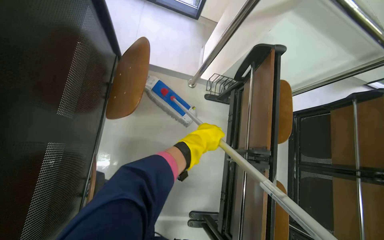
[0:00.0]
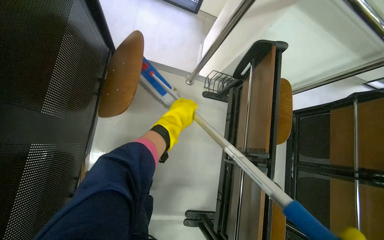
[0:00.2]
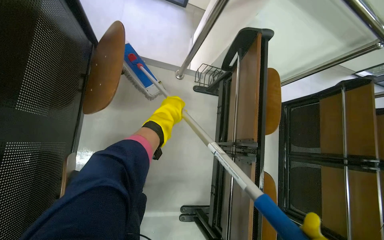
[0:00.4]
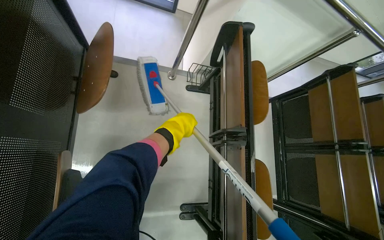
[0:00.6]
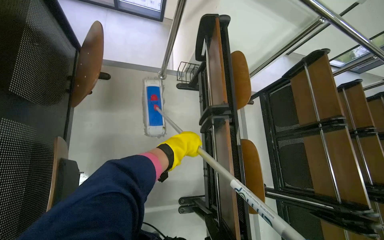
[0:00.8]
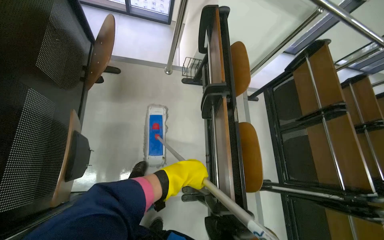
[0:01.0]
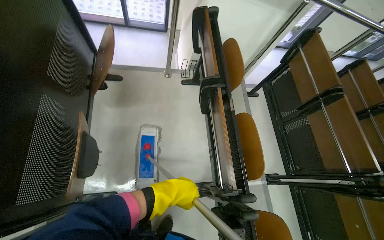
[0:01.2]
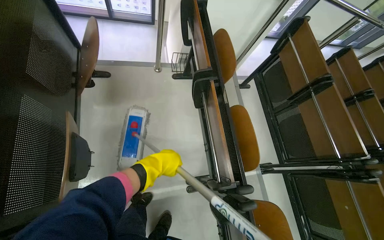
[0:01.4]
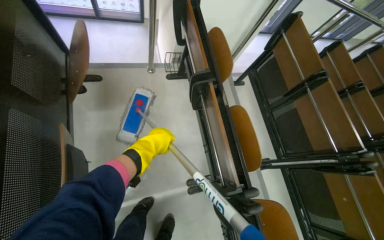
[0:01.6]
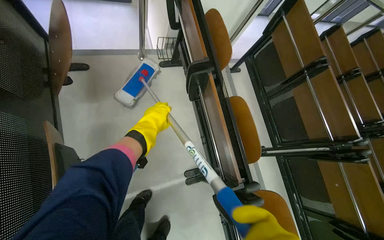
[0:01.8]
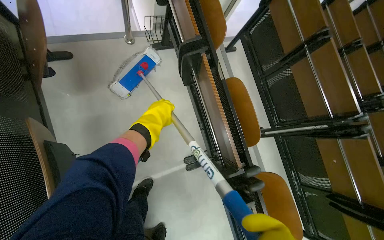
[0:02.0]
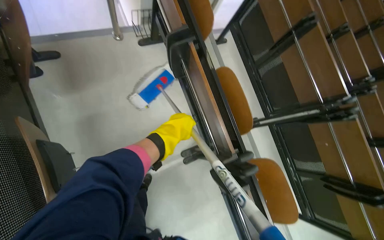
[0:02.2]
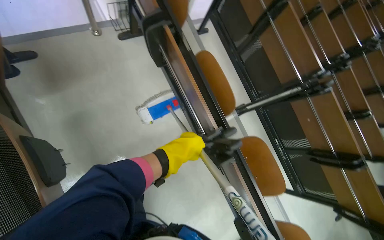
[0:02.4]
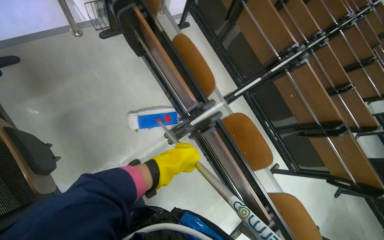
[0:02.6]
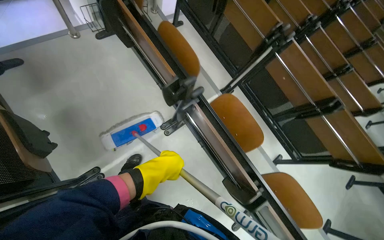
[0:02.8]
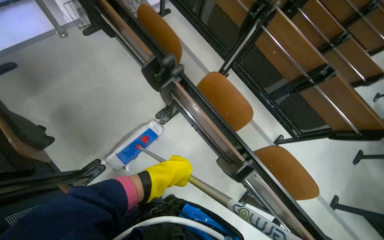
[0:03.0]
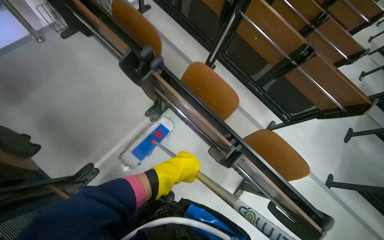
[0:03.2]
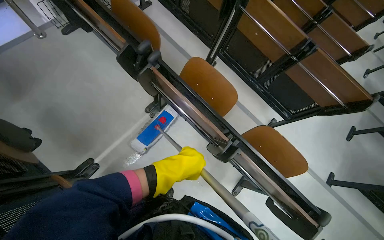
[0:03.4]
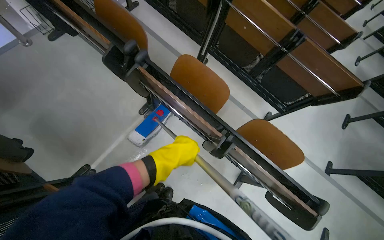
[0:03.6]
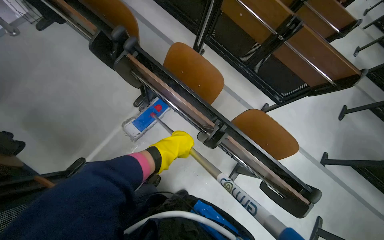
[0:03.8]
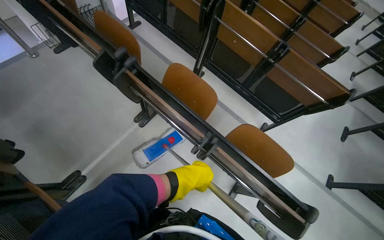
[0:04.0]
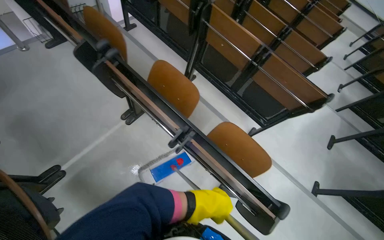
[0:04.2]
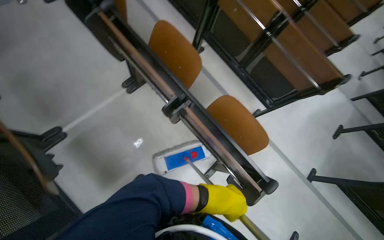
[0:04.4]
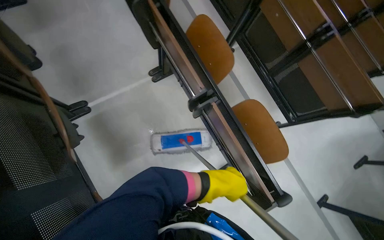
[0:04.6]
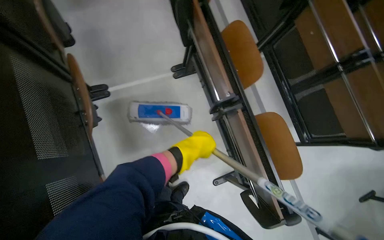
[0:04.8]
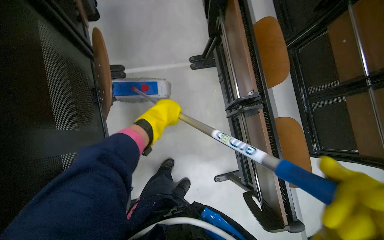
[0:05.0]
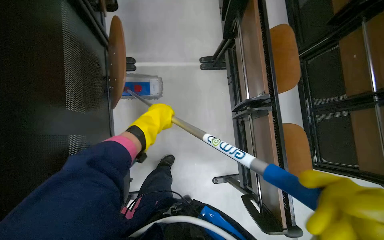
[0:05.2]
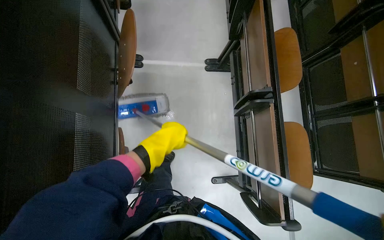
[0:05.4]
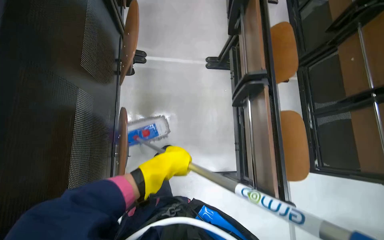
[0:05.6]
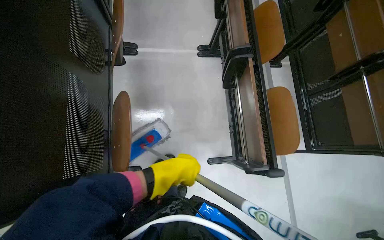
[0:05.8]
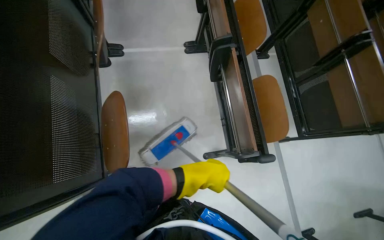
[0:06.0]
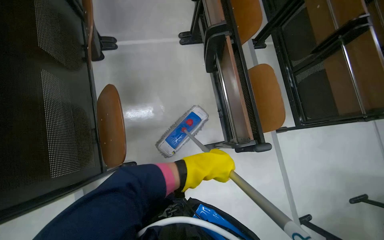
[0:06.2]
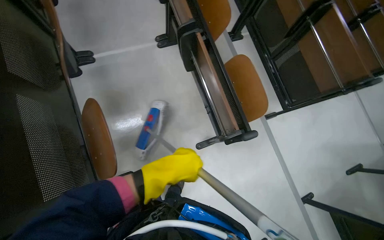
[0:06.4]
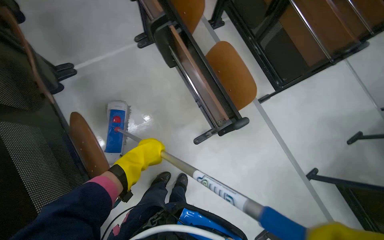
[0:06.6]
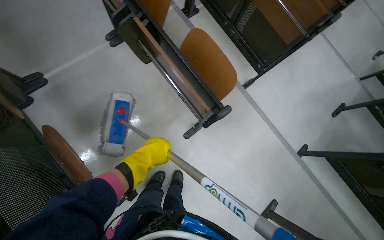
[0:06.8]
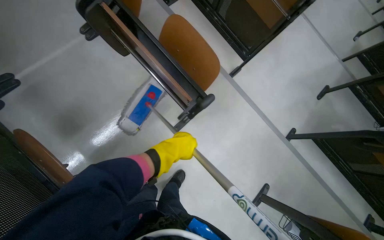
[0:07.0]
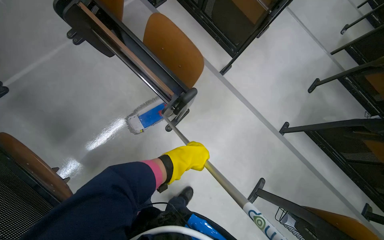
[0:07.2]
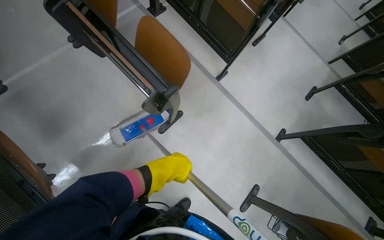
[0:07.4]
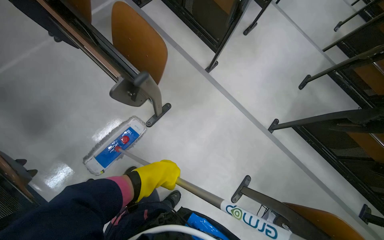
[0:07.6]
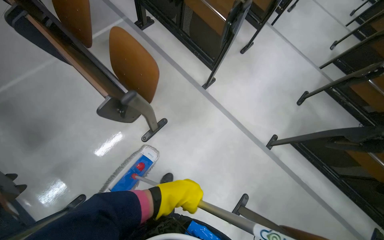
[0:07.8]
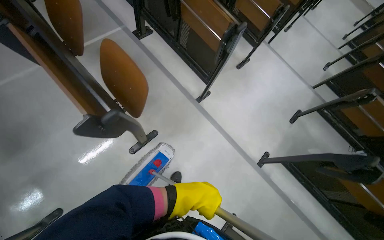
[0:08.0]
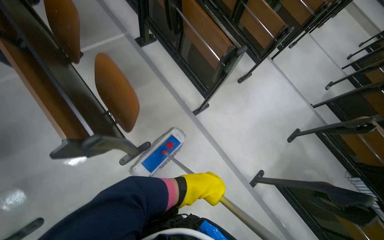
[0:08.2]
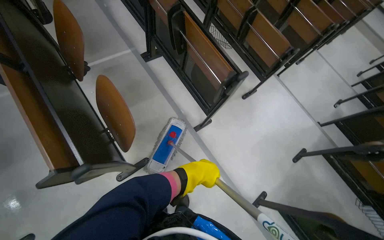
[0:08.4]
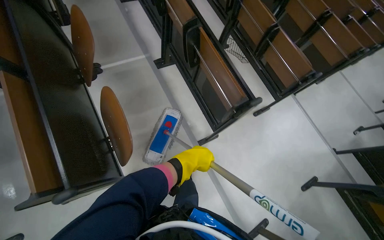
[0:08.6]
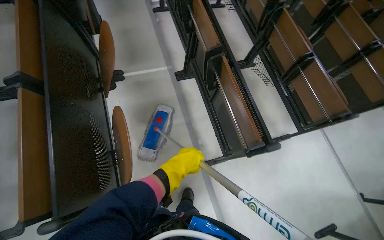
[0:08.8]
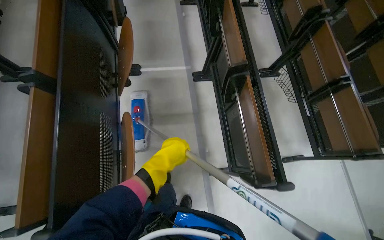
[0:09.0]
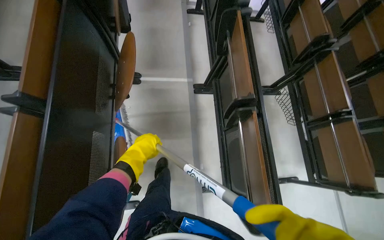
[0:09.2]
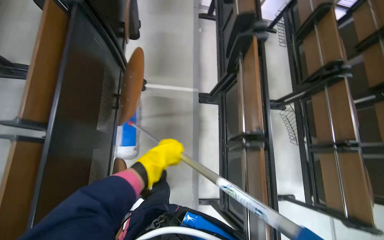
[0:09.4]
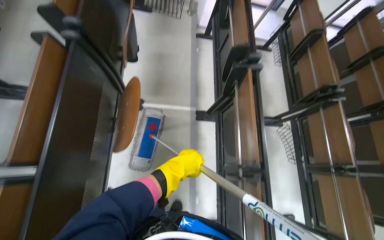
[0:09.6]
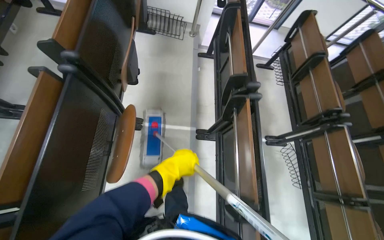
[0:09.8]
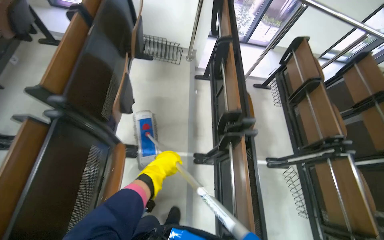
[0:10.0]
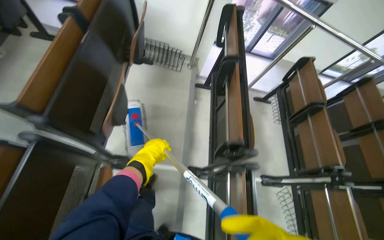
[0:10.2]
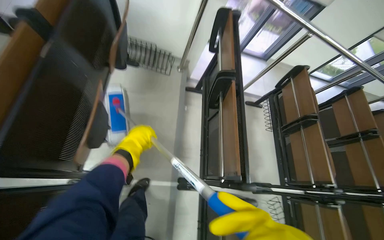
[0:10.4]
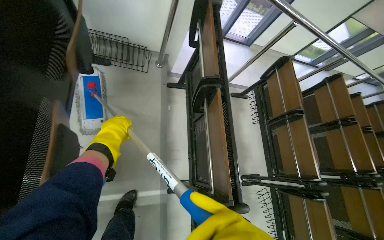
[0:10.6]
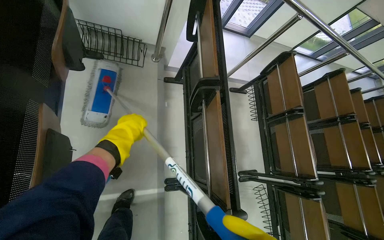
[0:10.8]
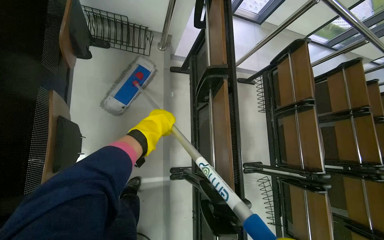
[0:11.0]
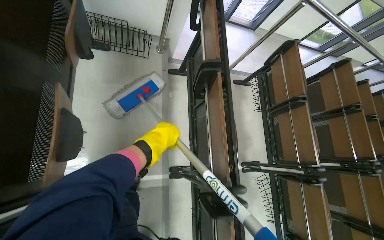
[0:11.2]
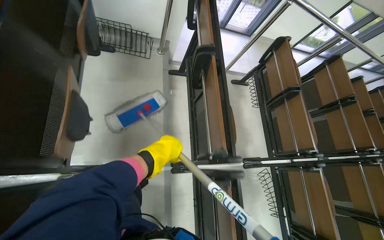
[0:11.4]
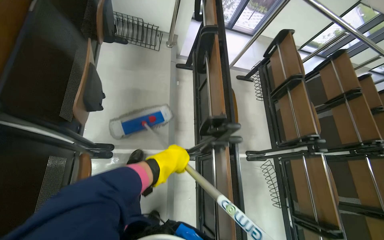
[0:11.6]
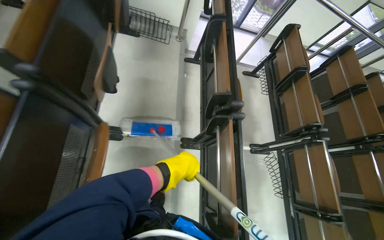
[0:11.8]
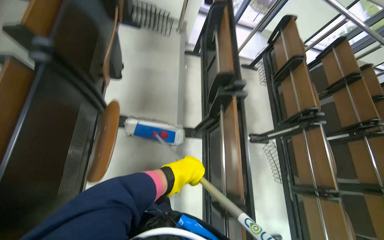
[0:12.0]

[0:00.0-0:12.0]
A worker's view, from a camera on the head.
Job: mopping floor.
The whole recording: Mopping auditorium floor. The worker mops the floor in the auditorium, moving between rows of desks.
0:00.0 to 0:01.6: The left hand swings up and down the picture, approximately 25 cm each way, with 2 reversals.
0:01.6 to 0:03.0: The wearer moves some 50 cm. The camera pitches downward, by approximately 15 degrees. The scene rotates counterclockwise by some 30 degrees.
0:03.0 to 0:04.4: The camera is carried some 40 cm.
0:04.4 to 0:06.0: The scene rotates clockwise by some 30 degrees.
0:06.0 to 0:07.6: The camera travels about 40 cm. The scene rotates counterclockwise by approximately 40 degrees.
0:07.6 to 0:09.0: The wearer moves about 70 cm. The head rotates roughly 40 degrees to the left.
0:09.0 to 0:10.4: The camera travels roughly 1 m.
0:10.4 to 0:12.0: The camera is carried approximately 50 cm.

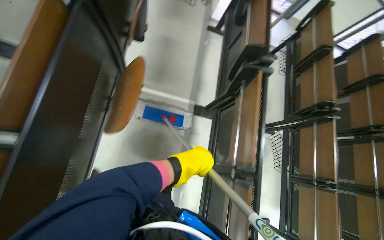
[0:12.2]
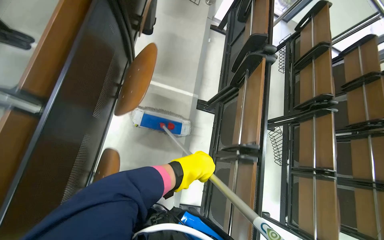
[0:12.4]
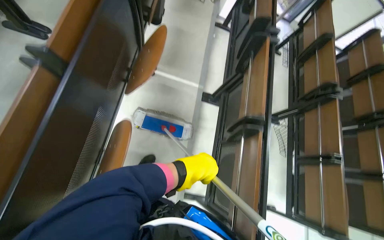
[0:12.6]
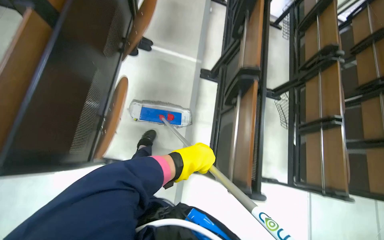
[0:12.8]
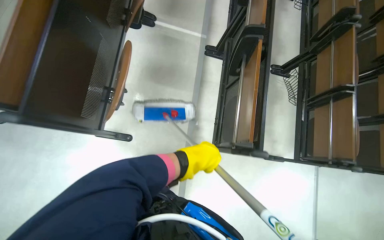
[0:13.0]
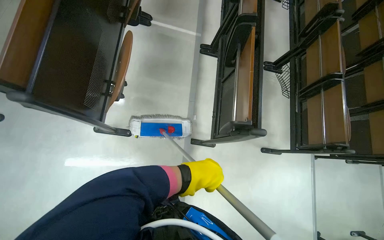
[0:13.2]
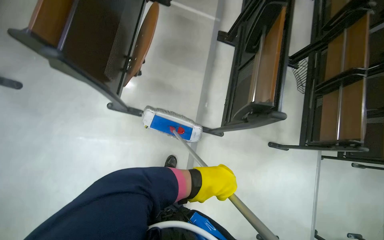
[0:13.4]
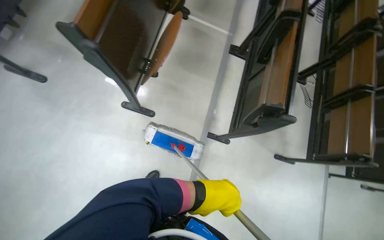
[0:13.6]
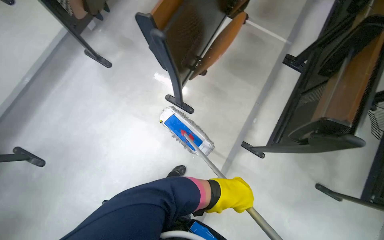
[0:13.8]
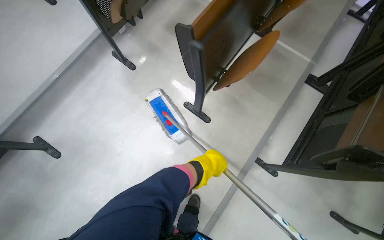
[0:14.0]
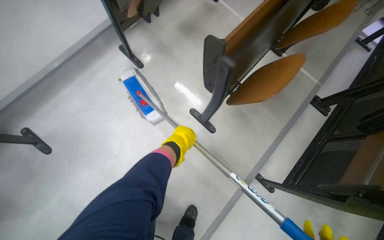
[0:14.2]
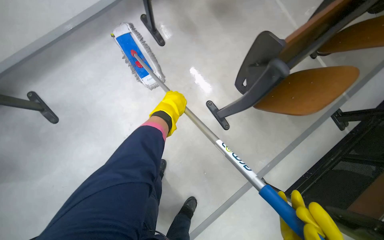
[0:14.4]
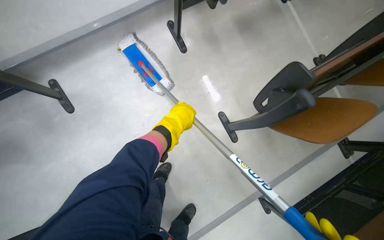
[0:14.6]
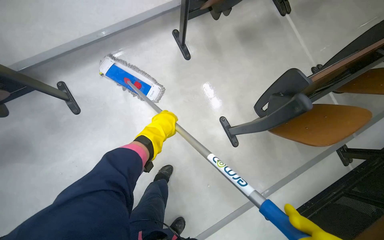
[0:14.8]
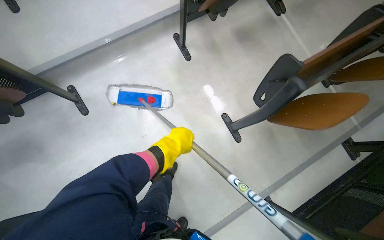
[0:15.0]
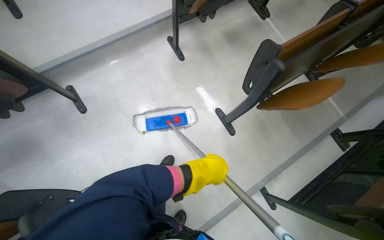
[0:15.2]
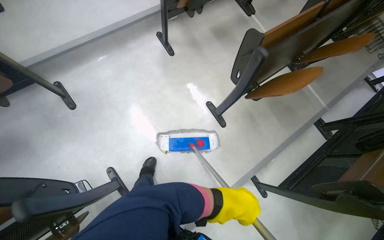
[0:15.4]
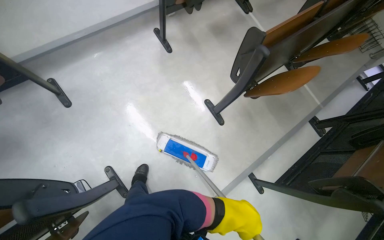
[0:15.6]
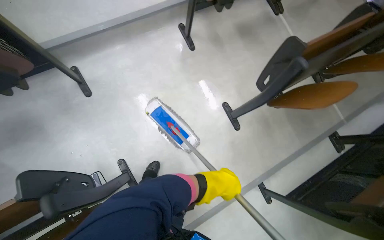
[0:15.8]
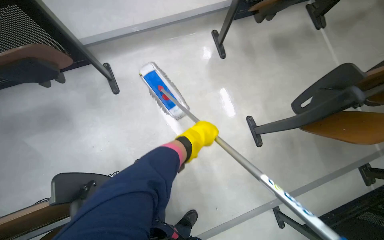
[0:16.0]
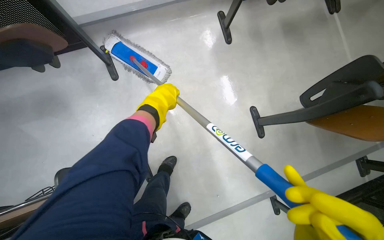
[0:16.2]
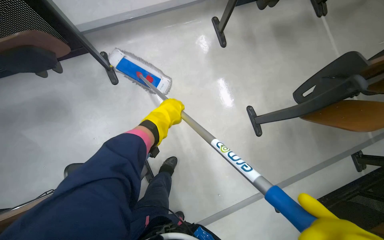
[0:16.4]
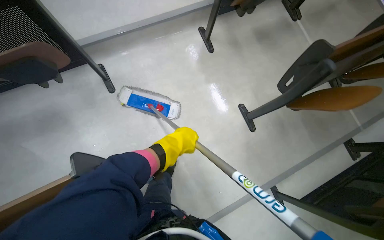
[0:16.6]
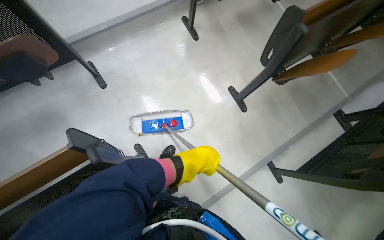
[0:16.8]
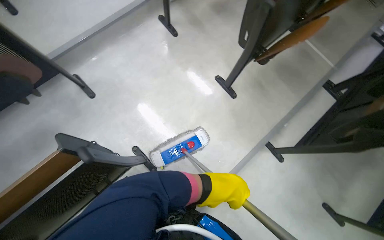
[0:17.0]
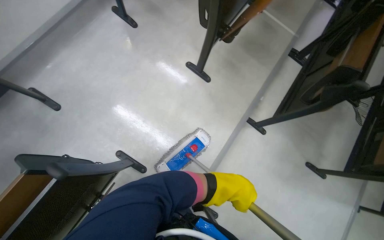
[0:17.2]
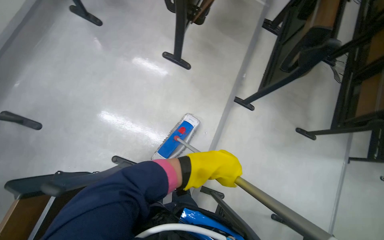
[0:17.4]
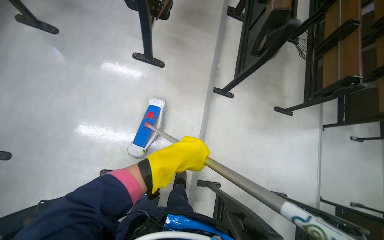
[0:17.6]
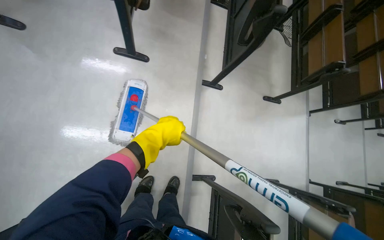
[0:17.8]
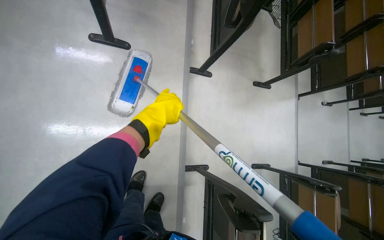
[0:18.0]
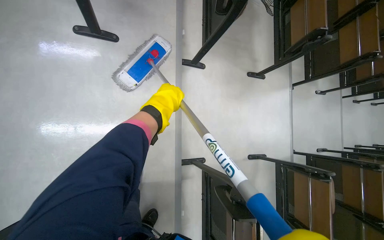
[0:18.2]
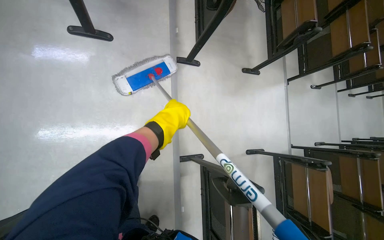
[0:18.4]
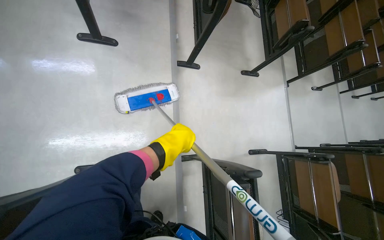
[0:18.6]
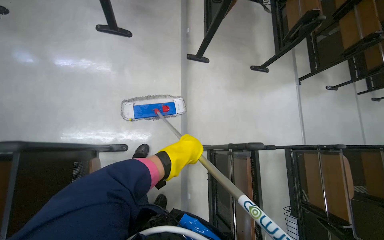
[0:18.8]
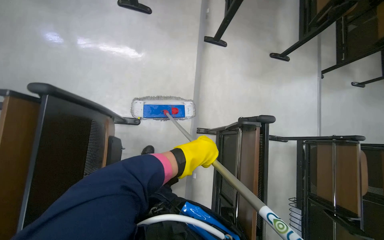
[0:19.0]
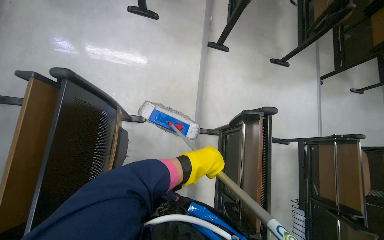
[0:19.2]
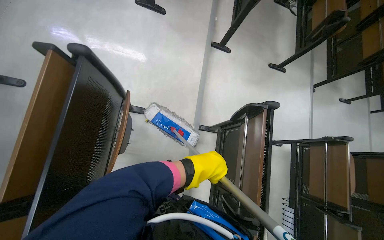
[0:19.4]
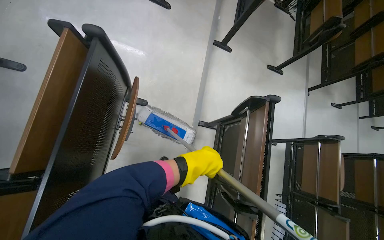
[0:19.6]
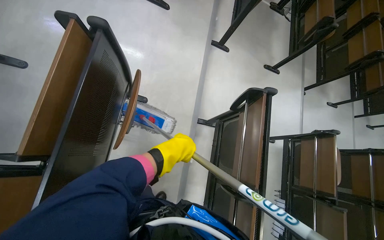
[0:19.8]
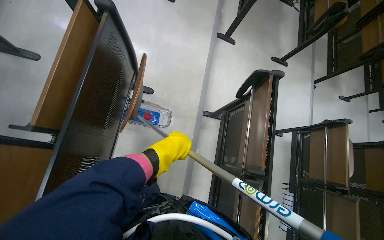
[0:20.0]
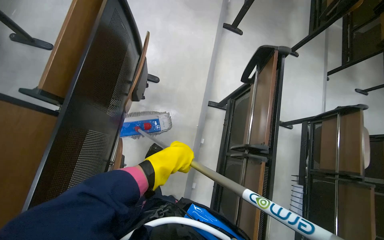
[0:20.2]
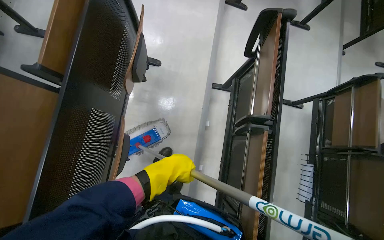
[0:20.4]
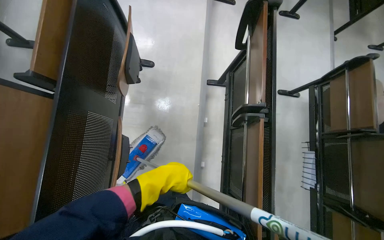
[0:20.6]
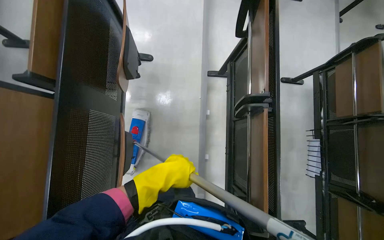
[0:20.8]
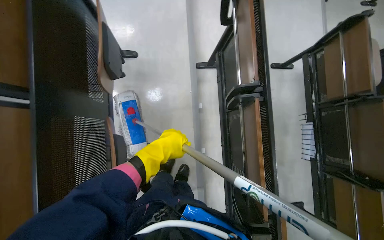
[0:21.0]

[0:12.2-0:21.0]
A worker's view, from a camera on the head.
Job: mopping floor.
The whole recording: Mopping auditorium floor. The worker mops the floor in the auditorium, moving between rows of desks.
0:12.2 to 0:13.6: The wearer moves some 90 cm.
0:13.6 to 0:15.2: The camera travels approximately 40 cm. The wearer looks some 40 degrees further to the left.
0:15.2 to 0:16.6: The left hand swings up and down the picture, roughly 30 cm each way, with 2 reversals.
0:16.6 to 0:18.0: The wearer's head swings roughly 60 degrees to the right. The camera pitches downward, by roughly 15 degrees.
0:18.0 to 0:19.6: The head travels roughly 70 cm.
